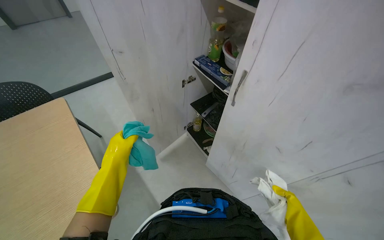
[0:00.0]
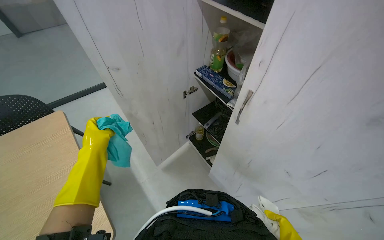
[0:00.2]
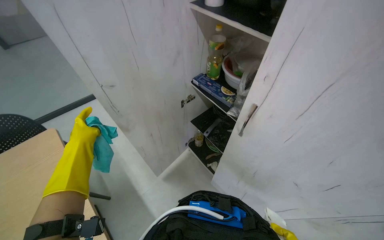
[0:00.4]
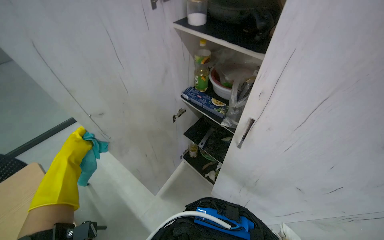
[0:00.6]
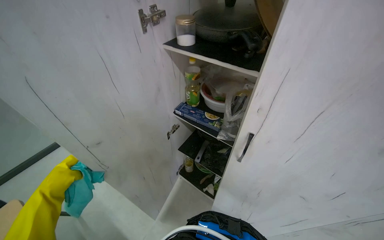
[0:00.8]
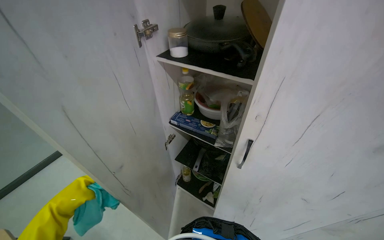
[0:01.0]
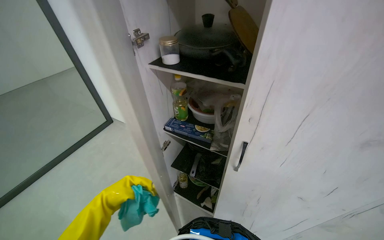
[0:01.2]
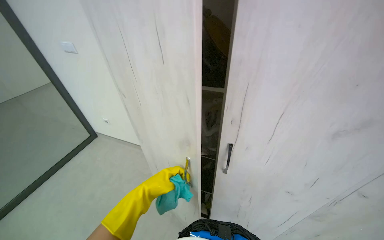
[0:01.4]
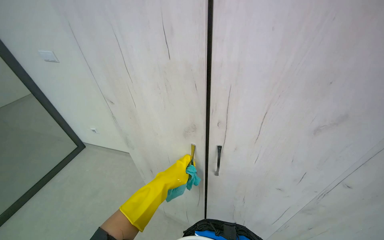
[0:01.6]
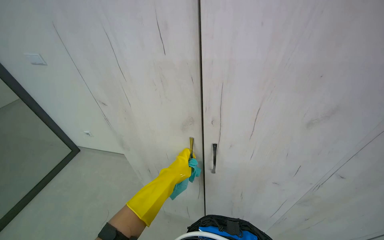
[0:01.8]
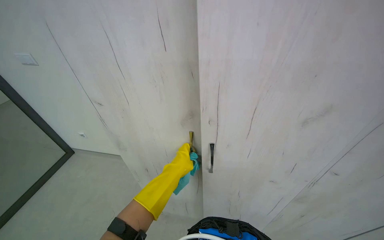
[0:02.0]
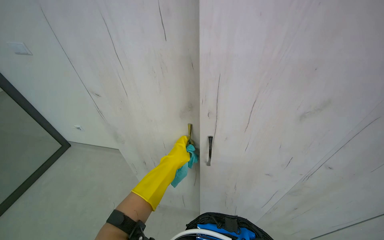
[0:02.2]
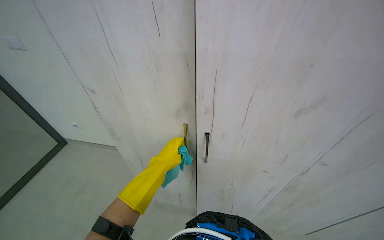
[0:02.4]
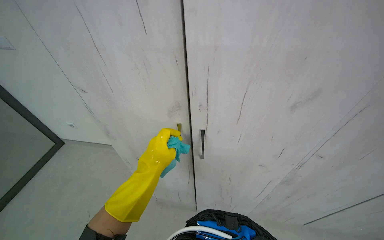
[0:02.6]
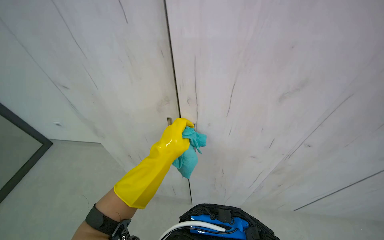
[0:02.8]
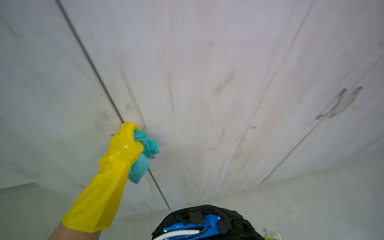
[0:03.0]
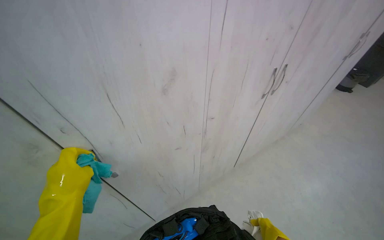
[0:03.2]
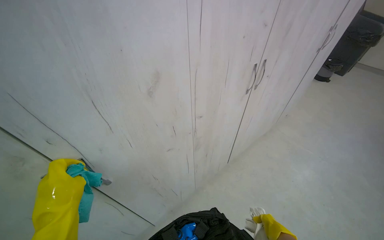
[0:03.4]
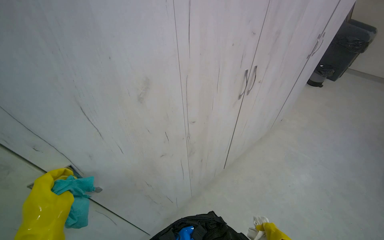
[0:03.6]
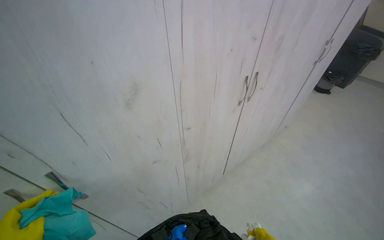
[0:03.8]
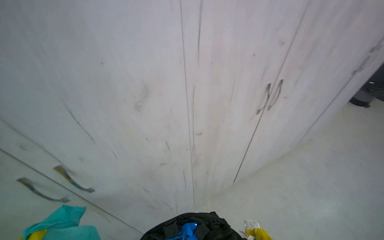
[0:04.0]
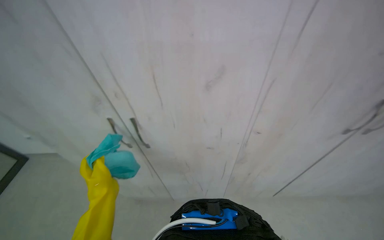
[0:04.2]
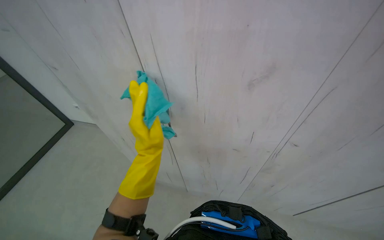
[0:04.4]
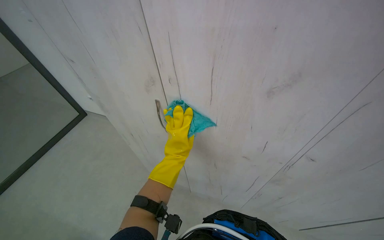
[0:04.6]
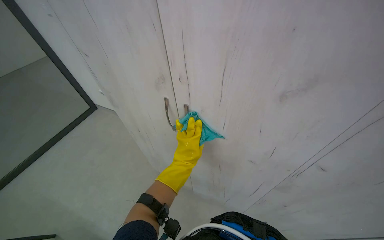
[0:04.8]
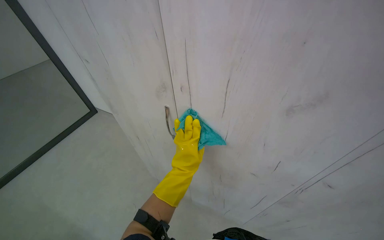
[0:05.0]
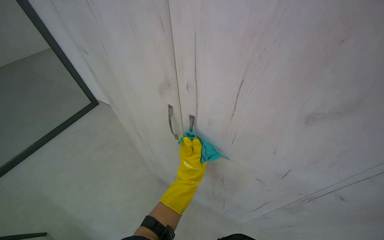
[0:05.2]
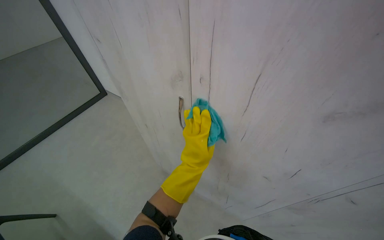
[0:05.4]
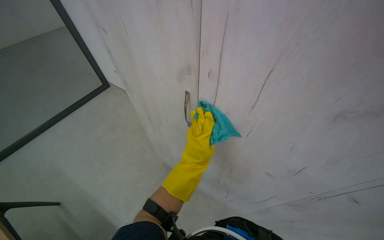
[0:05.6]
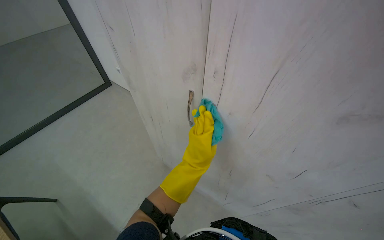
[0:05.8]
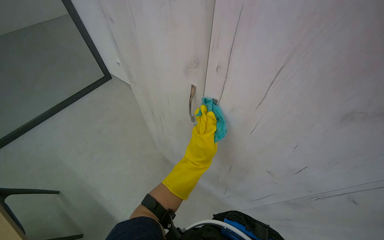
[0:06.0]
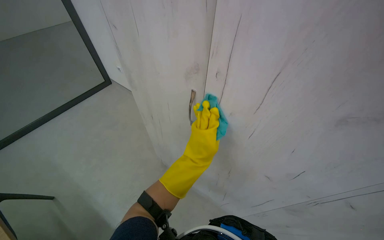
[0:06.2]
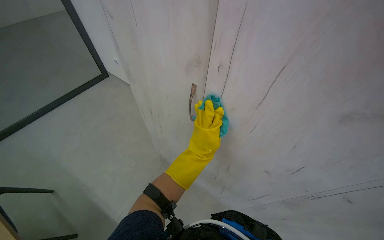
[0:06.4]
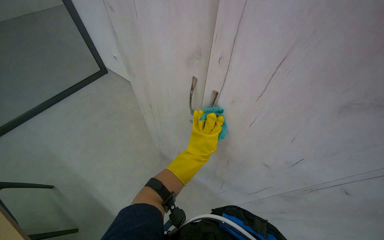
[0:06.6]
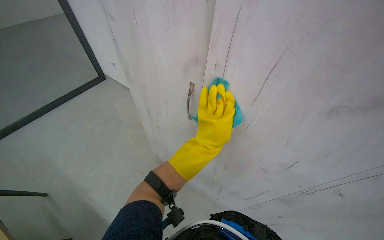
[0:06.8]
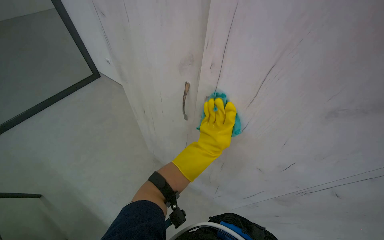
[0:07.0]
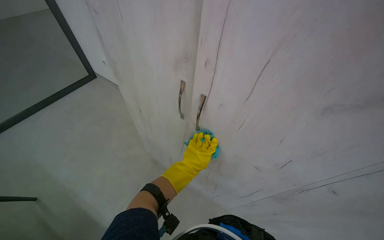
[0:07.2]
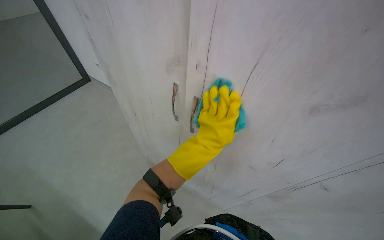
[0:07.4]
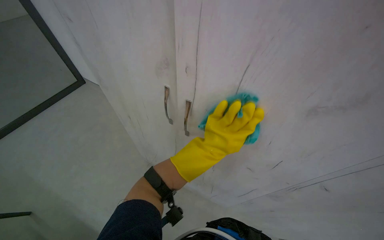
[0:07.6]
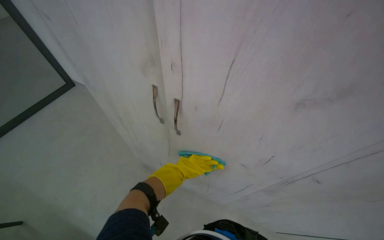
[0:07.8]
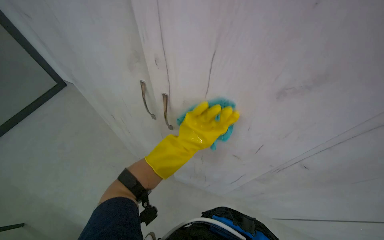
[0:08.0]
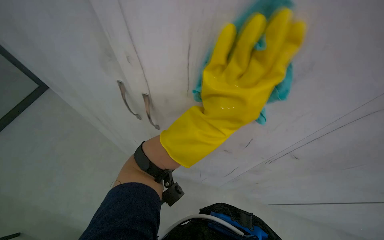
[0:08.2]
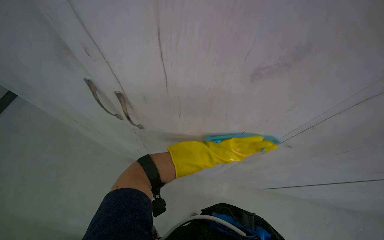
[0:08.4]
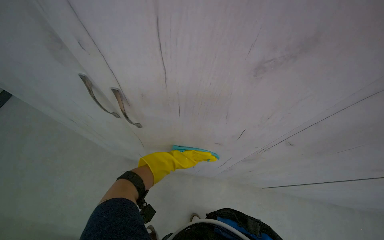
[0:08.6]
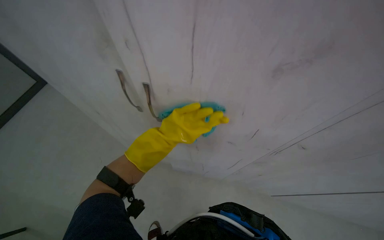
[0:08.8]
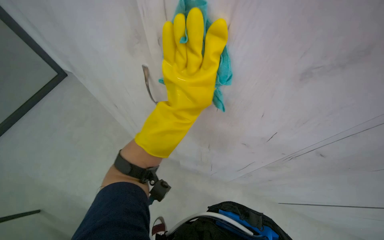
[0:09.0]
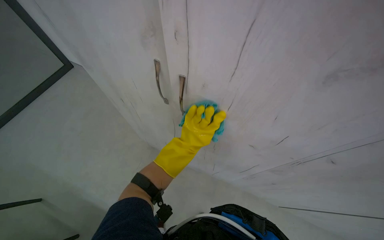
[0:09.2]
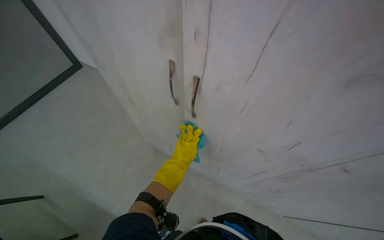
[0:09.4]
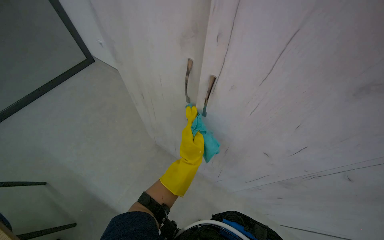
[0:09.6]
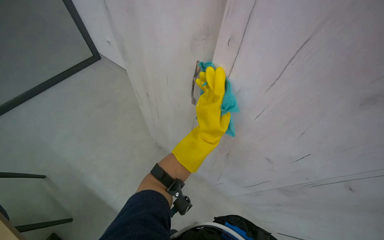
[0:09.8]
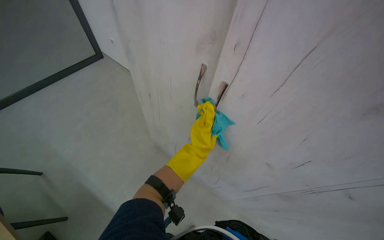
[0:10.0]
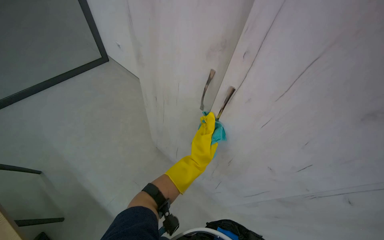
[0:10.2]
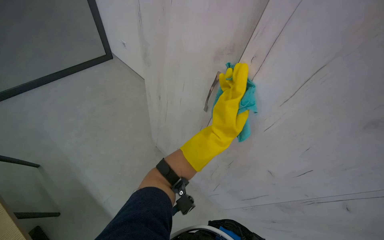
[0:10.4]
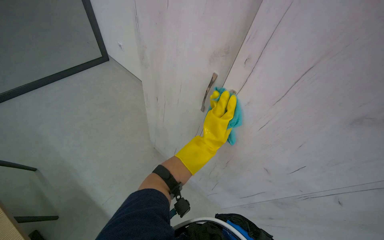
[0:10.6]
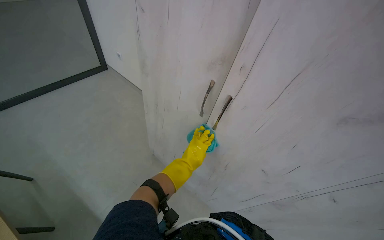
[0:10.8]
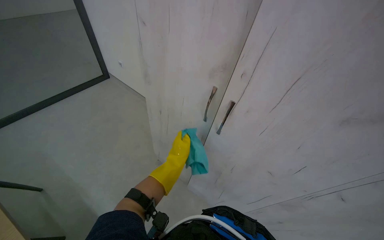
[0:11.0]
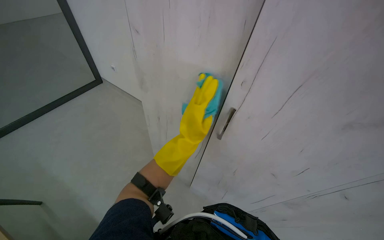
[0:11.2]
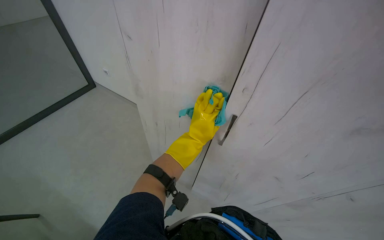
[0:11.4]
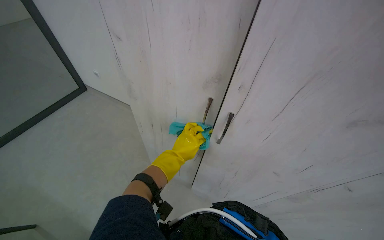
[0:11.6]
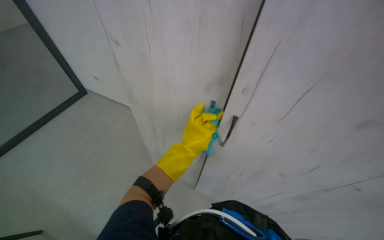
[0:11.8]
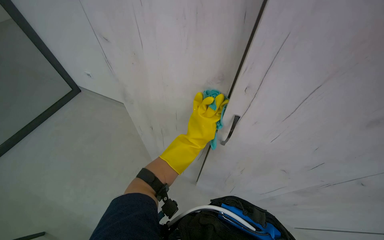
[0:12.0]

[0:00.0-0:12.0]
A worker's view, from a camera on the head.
Job: cleaning kitchen.
The whole recording: Wiping kitchen cabinets exterior. The worker wipes the exterior of the kitchen cabinets with a cloth.
0:00.0 to 0:01.6: The head turns to the right by some 35 degrees. The wearer looks approximately 20 degrees further upward. The left hand shifts about 15 cm to the right.
0:01.6 to 0:03.0: The head turns to the right by roughly 25 degrees. The left hand shifts approximately 10 cm nearer to the camera.
0:07.6 to 0:09.0: The head turns to the right by some 20 degrees. The left hand swings up and down the picture, some 20 cm each way, with 3 reversals.
0:09.0 to 0:10.4: The view tilts about 30 degrees upward.
0:10.4 to 0:12.0: The view pans to the right by about 15 degrees. The left hand goes nearer and farther, about 20 cm each way, reversing 3 times.

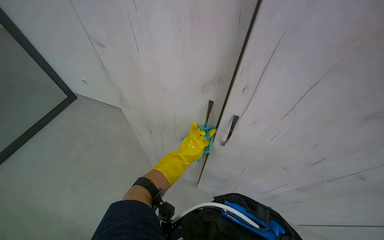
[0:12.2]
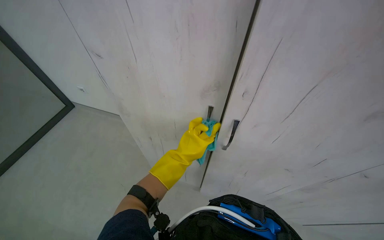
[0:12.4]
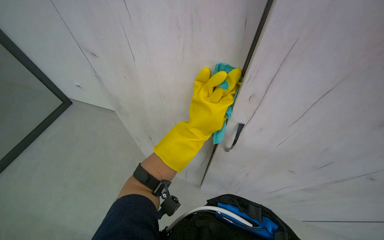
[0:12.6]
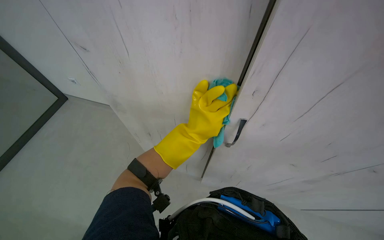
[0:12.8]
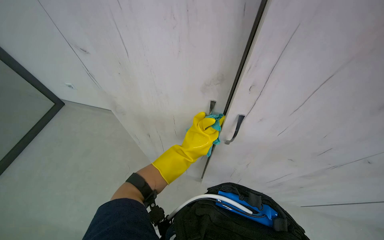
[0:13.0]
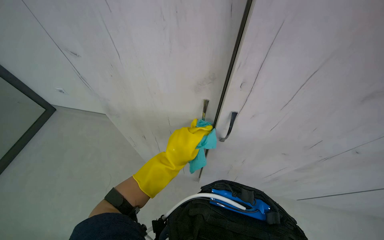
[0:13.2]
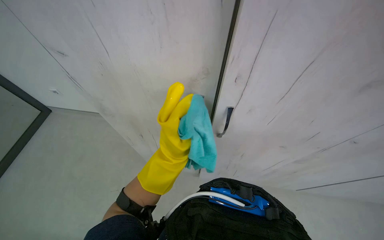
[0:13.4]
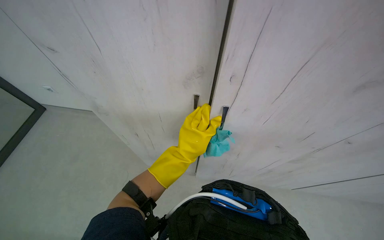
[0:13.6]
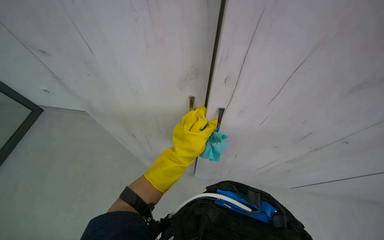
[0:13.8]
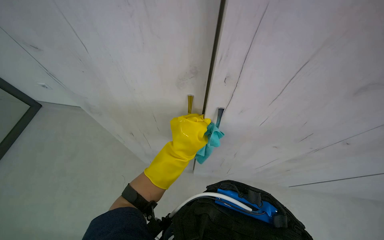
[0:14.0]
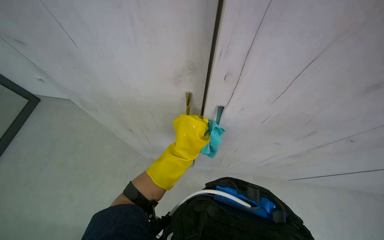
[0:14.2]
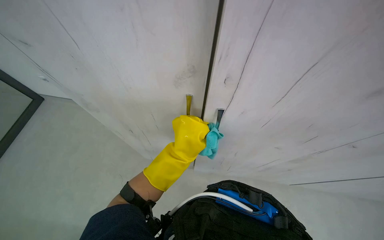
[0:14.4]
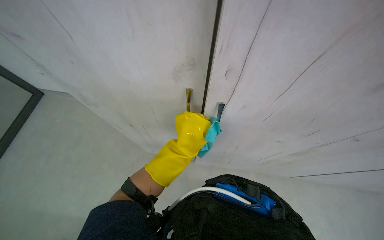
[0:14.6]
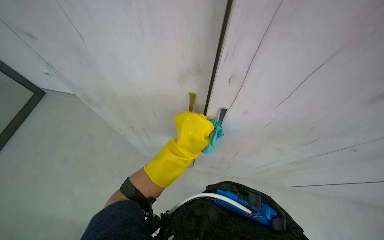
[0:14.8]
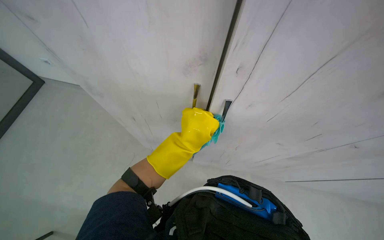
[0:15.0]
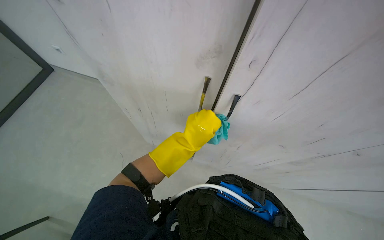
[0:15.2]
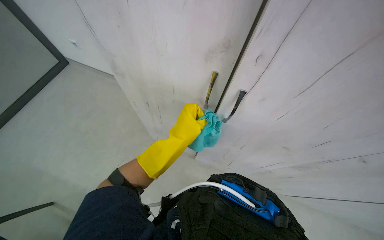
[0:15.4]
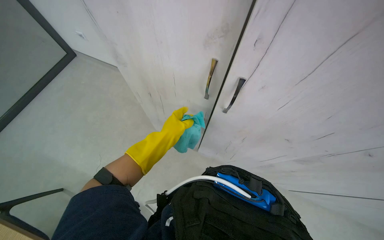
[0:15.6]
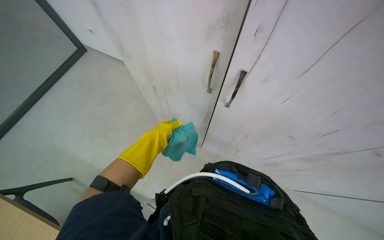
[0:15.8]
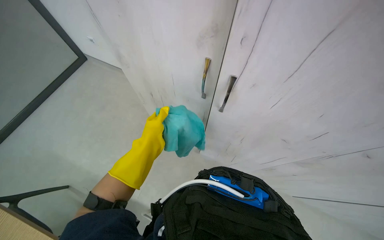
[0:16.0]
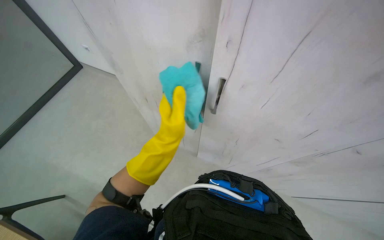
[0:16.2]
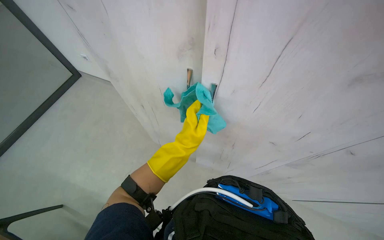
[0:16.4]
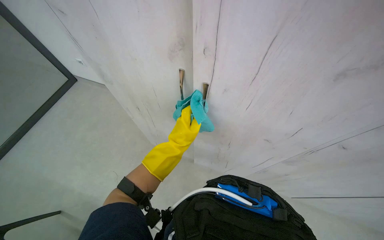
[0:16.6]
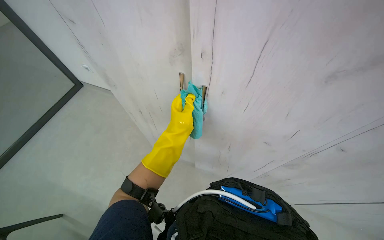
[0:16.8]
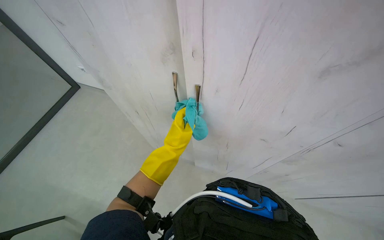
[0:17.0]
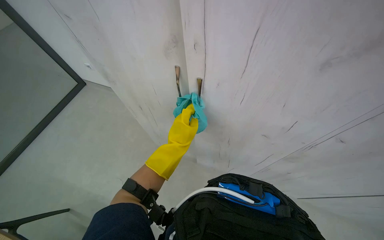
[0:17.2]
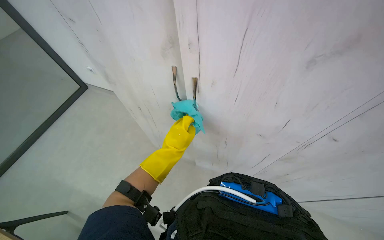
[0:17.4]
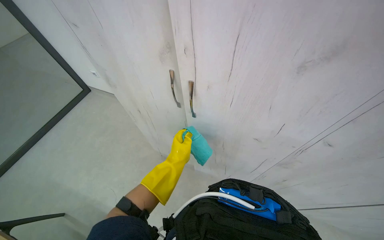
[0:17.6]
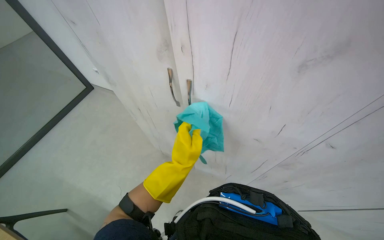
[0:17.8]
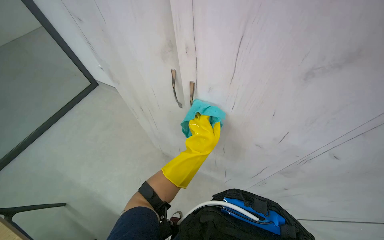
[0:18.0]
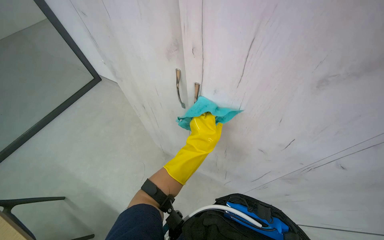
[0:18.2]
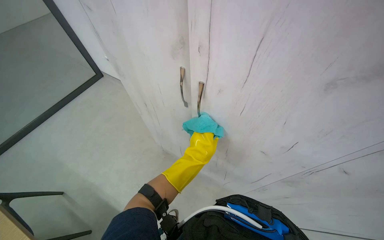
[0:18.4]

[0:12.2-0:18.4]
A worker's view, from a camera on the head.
Job: cleaning kitchen.
The whole recording: Wiping kitchen cabinets exterior. The worker wipes the exterior of the kitchen cabinets with a cloth.
0:12.2 to 0:13.8: The left hand heads nearer to the camera, covering roughly 20 cm.
0:15.4 to 0:16.8: The view pans to the right by about 15 degrees. The left hand goes to the left and returns, some 10 cm each way.
0:16.8 to 0:18.4: The left hand travels farther from the camera by some 20 cm.

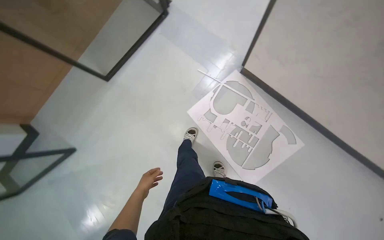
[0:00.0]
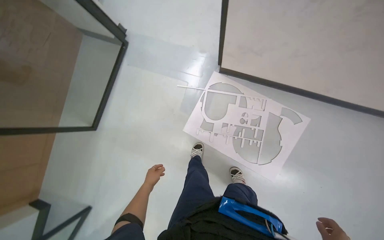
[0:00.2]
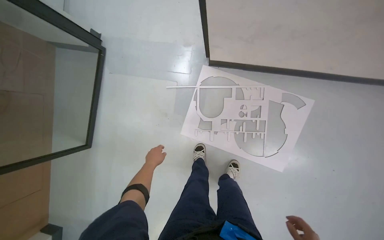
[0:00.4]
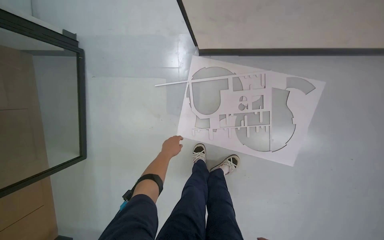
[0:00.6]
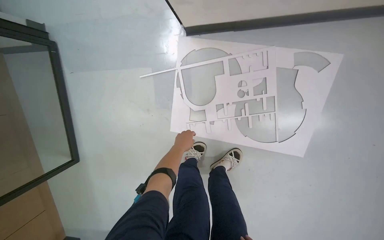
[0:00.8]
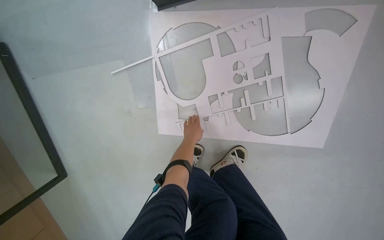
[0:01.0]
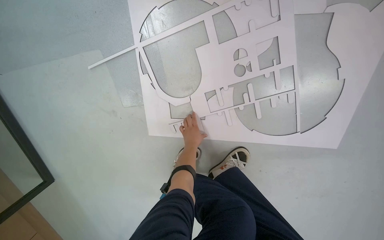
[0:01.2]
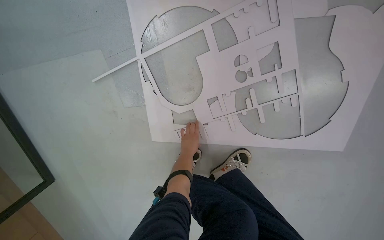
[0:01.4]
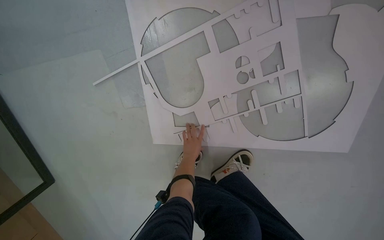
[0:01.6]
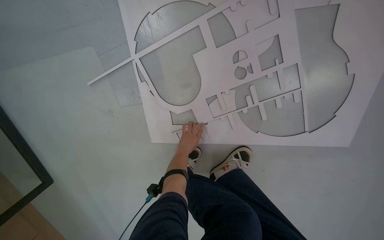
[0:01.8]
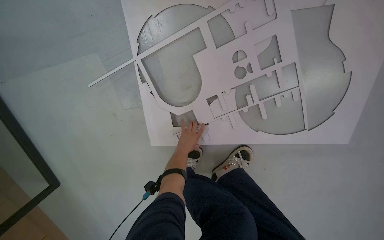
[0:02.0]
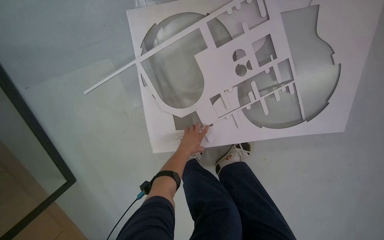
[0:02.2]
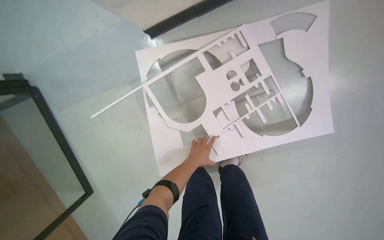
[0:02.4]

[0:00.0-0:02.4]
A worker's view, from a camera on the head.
Job: organizing items.
The whole recording: Organizing paper cutouts. The worker collects and arranges paper cutouts from the floor onto a structure.
0:00.0 to 0:01.2: The wearer moves some 80 cm. The camera pitches downward, by about 25 degrees. Everything in view rotates some 50 degrees counterclockwise.
0:01.2 to 0:02.4: The left hand goes roughly 15 cm nearer to the camera.
